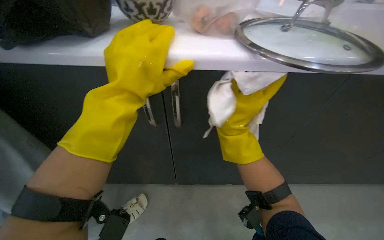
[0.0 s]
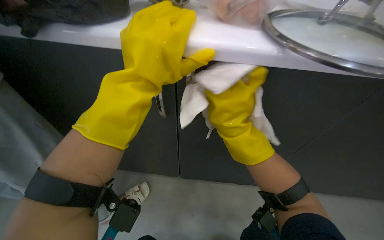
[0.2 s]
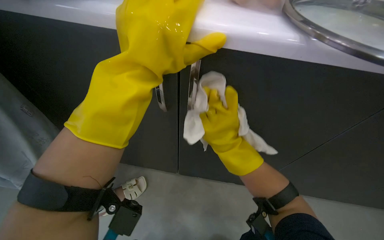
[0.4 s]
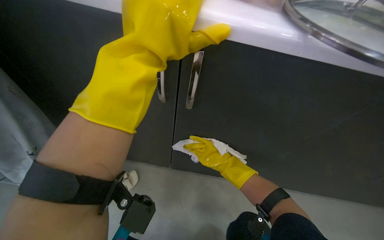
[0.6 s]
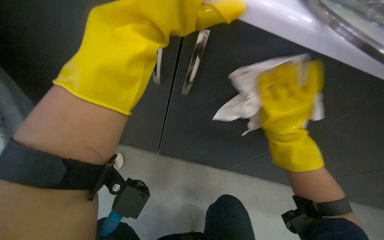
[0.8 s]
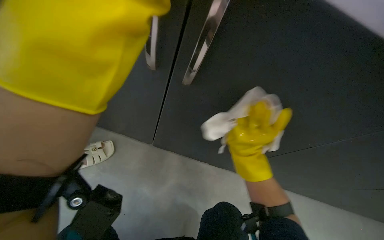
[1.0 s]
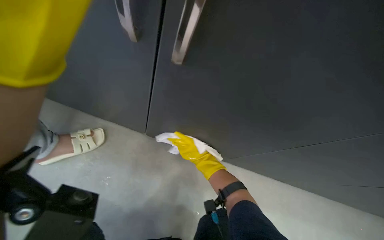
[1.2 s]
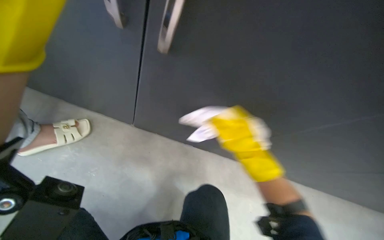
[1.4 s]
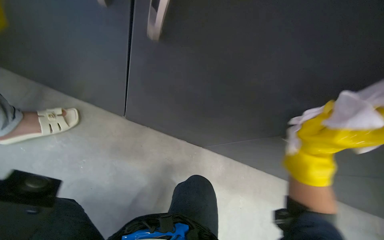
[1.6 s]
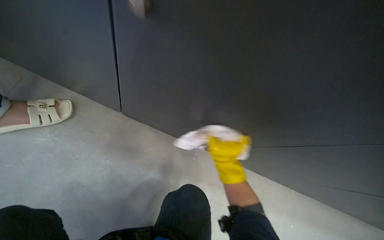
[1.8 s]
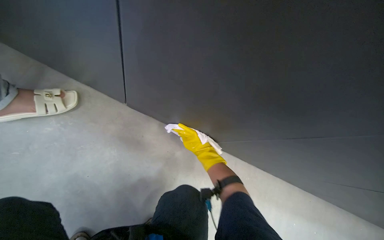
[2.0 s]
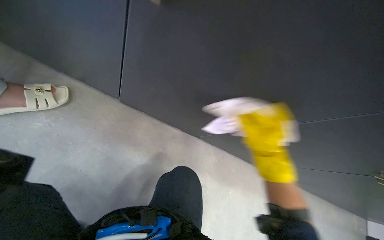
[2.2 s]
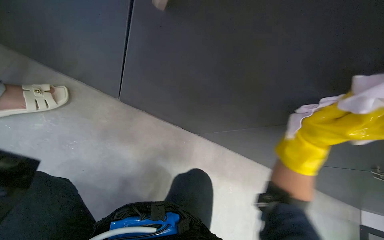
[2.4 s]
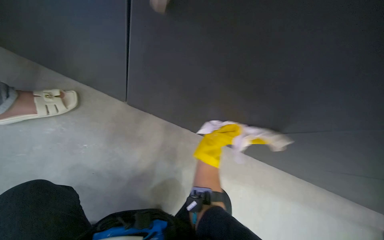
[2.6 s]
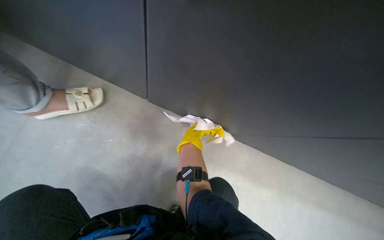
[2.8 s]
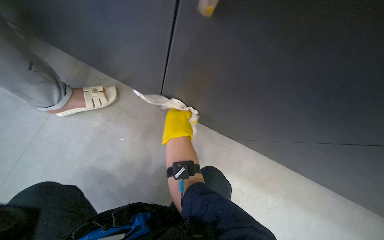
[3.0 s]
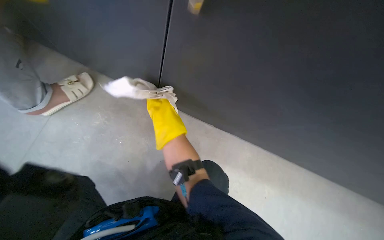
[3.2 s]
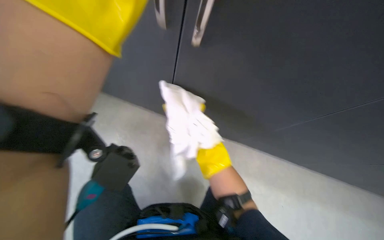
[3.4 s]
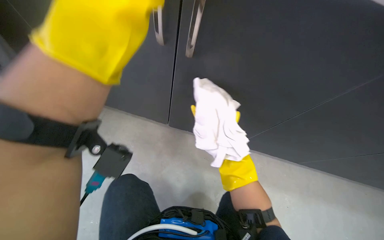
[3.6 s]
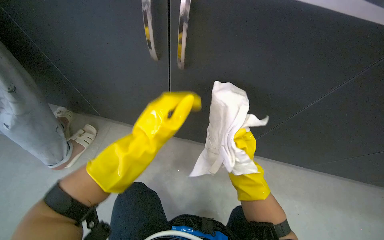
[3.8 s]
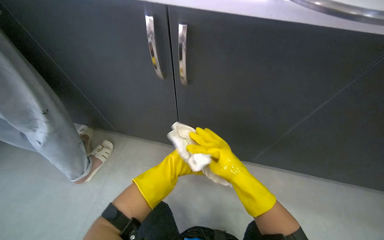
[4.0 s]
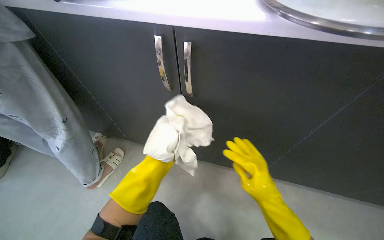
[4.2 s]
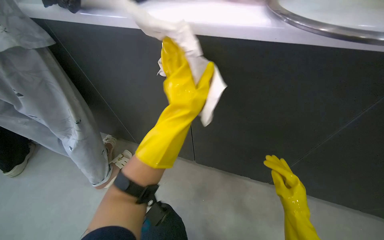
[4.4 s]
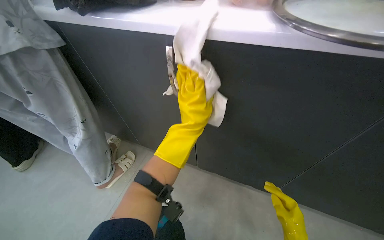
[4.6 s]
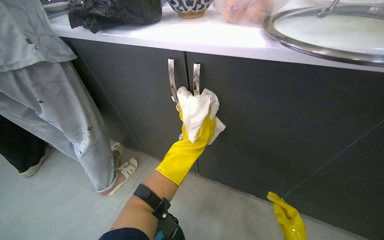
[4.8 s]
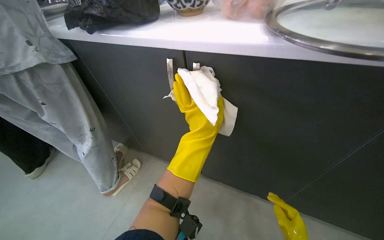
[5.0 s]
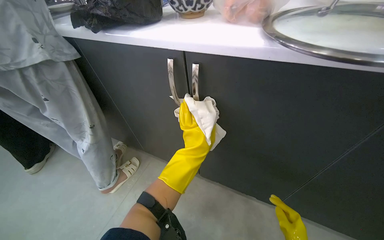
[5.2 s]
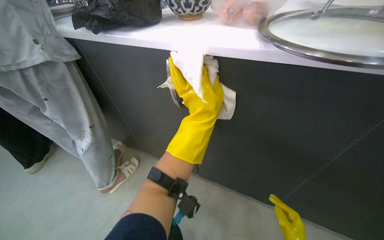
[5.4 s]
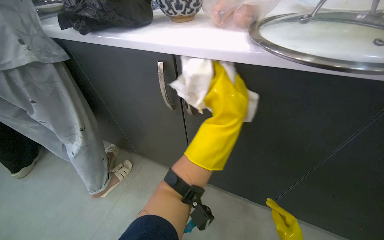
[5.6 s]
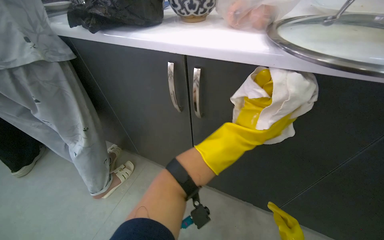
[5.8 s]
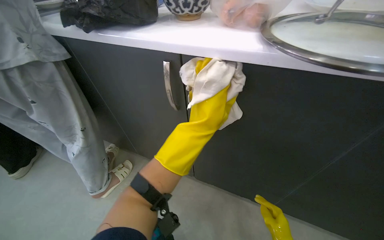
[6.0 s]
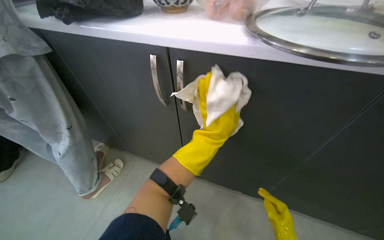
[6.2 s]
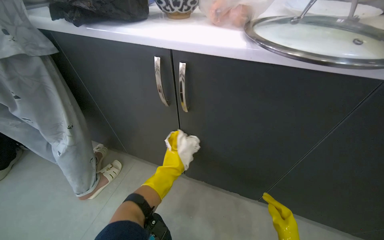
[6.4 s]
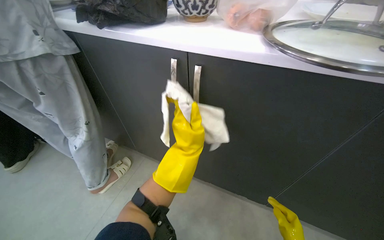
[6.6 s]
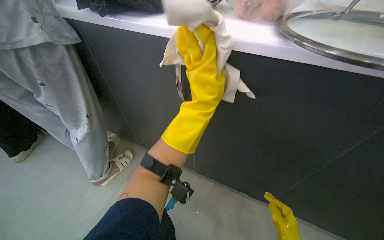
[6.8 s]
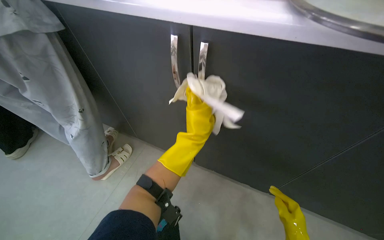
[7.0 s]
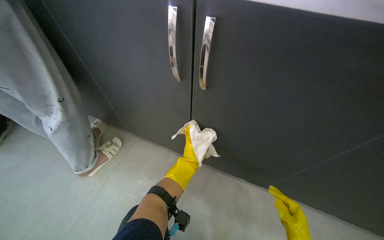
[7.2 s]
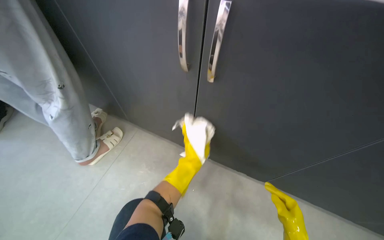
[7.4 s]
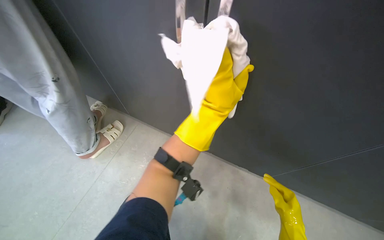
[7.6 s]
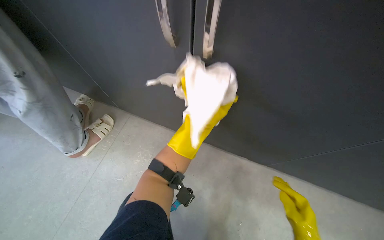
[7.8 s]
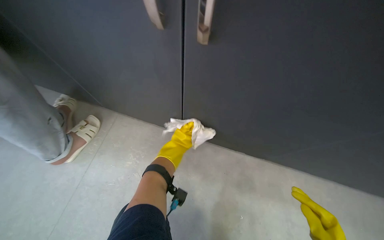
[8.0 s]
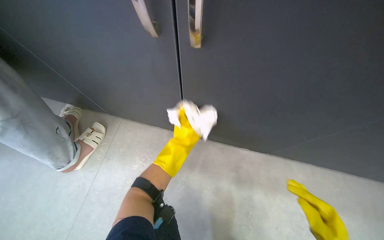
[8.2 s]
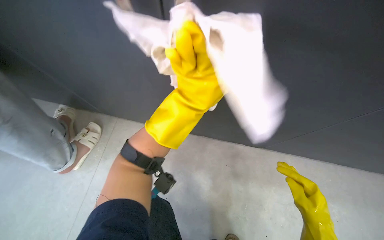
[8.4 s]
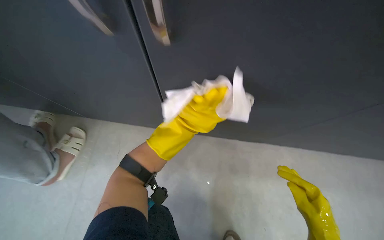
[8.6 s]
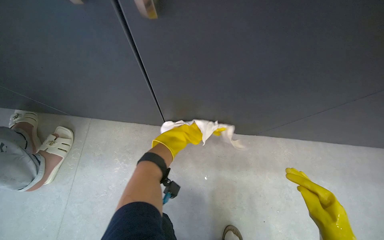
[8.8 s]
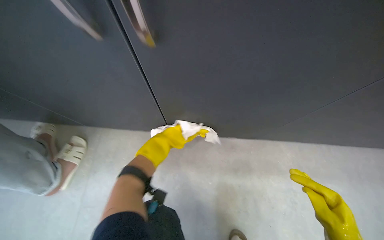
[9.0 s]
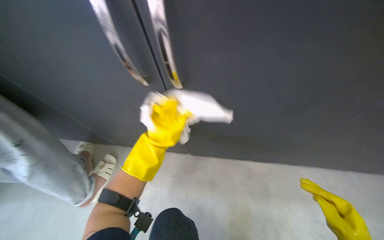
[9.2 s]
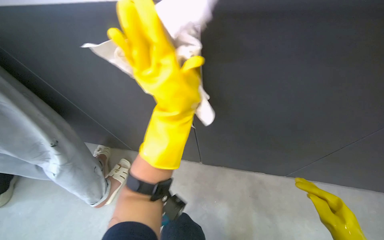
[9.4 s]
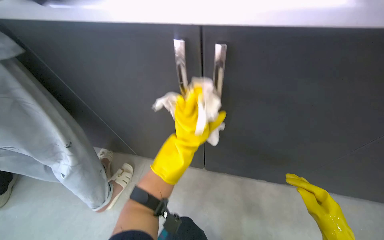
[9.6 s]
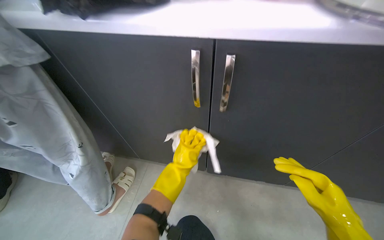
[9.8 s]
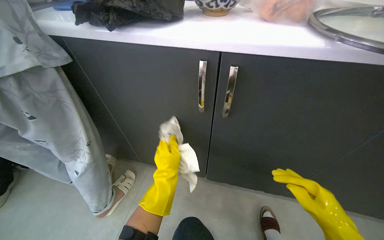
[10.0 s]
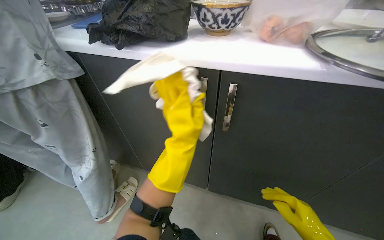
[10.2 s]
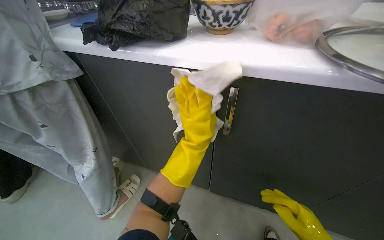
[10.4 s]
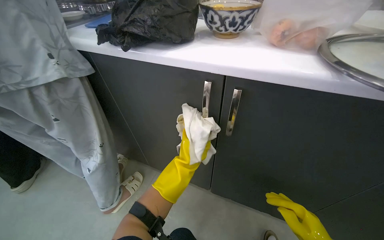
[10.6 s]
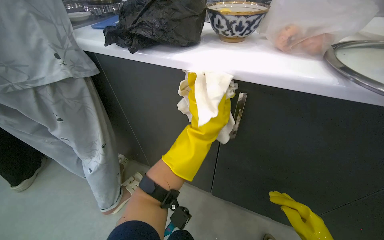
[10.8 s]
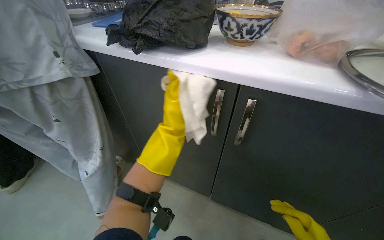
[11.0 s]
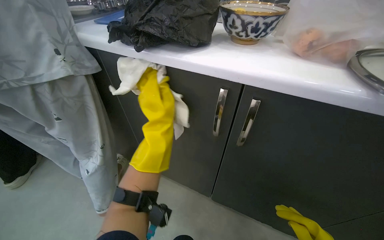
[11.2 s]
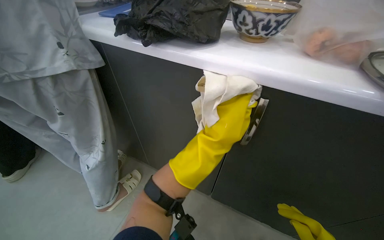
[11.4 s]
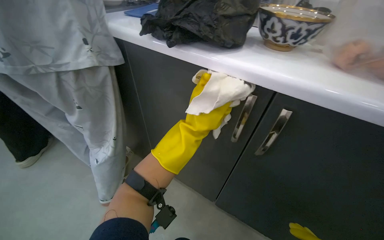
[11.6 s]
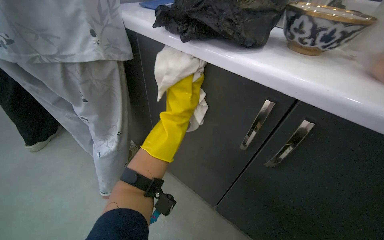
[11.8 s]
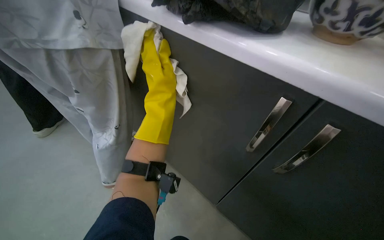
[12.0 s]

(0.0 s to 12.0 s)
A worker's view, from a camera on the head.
Job: cleaning kitchen.
The whole recording: Wiping kitchen cabinets exterior. The worker wipes the exterior surfaces of the kitchen cabinets with a damp cloth.
0.0 s - 1.6 s: The right hand shifts about 40 cm nearer to the camera and to the right.
1.6 s - 3.0 s: The camera sweeps to the left, by roughly 15 degrees. The right hand goes left and right, approximately 35 cm each way, reversing 2 times.
4.4 s - 6.0 s: The left hand moves to the right, roughly 10 cm.
6.0 s - 7.6 s: The view tips downward by some 15 degrees. The left hand moves up and down the picture over some 20 cm, changing direction 3 times.
7.6 s - 9.0 s: The wearer looks approximately 15 degrees further downward. The left hand swings nearer and farther, about 30 cm each way, with 3 reversals.
9.0 s - 10.4 s: The view pans to the left by about 25 degrees. The view tips upward by about 25 degrees.
10.4 s - 12.0 s: The left hand heads to the left, farther from the camera and up the picture, covering roughly 30 cm.

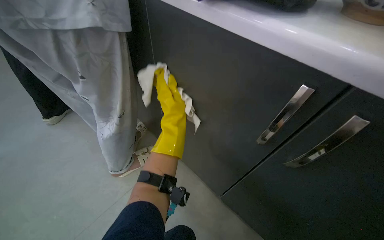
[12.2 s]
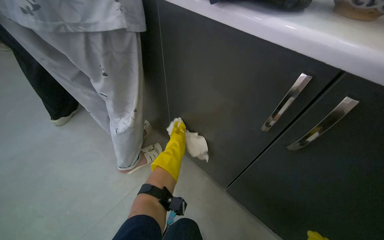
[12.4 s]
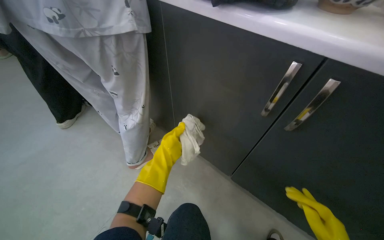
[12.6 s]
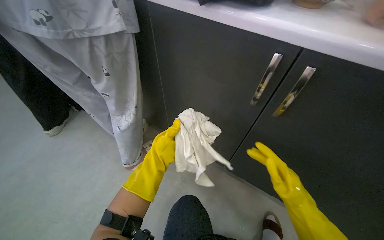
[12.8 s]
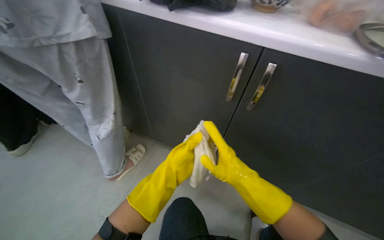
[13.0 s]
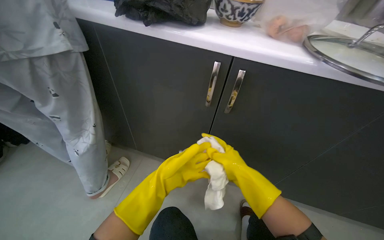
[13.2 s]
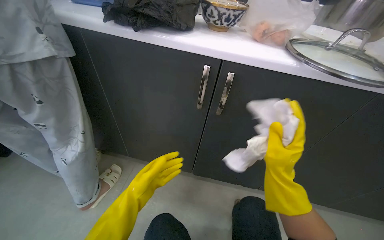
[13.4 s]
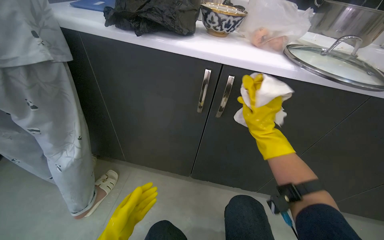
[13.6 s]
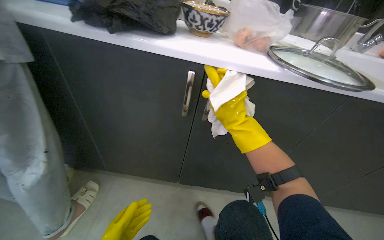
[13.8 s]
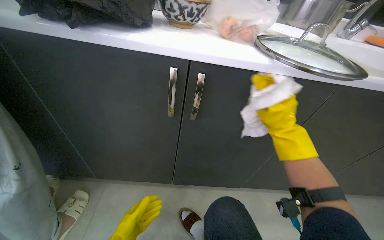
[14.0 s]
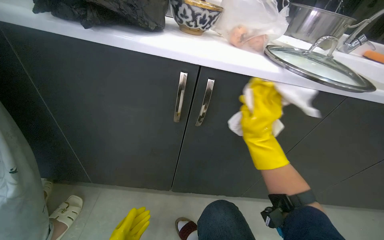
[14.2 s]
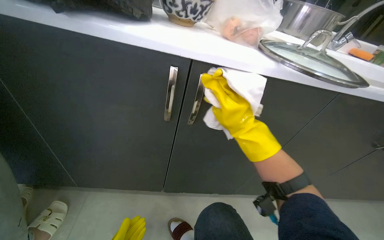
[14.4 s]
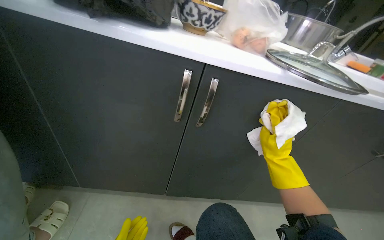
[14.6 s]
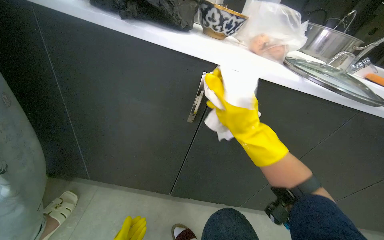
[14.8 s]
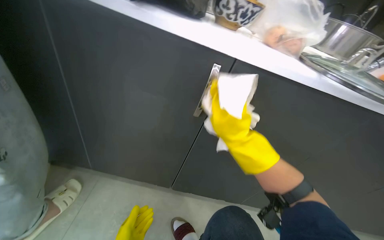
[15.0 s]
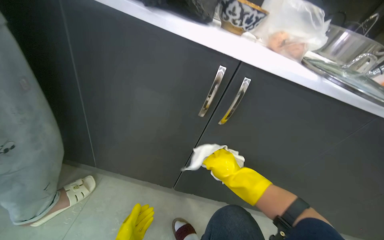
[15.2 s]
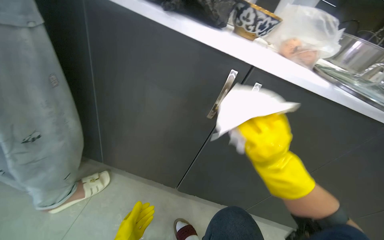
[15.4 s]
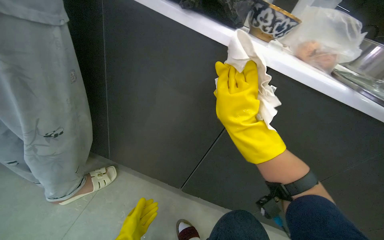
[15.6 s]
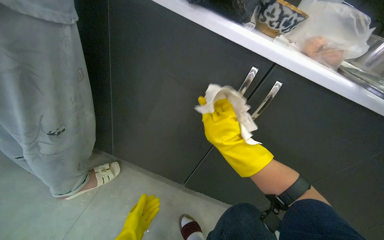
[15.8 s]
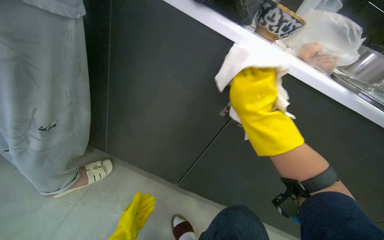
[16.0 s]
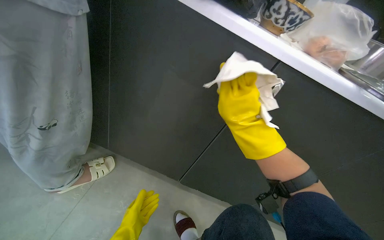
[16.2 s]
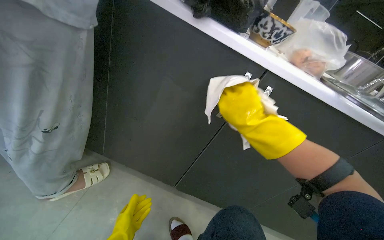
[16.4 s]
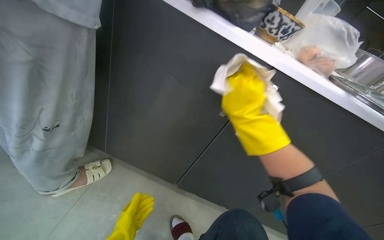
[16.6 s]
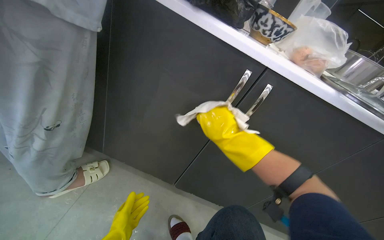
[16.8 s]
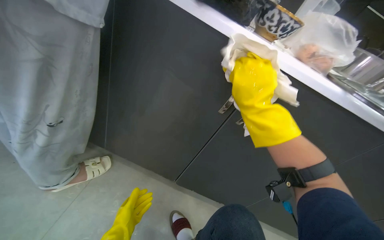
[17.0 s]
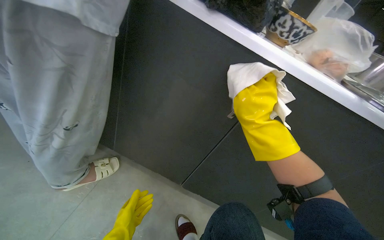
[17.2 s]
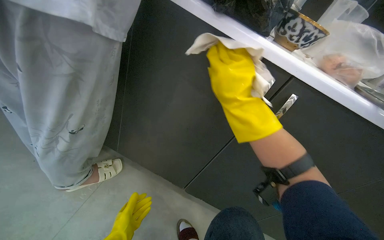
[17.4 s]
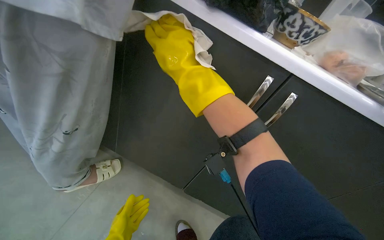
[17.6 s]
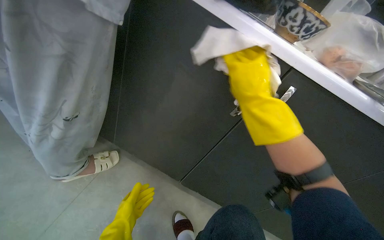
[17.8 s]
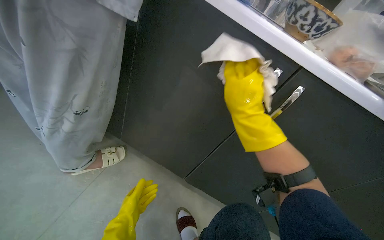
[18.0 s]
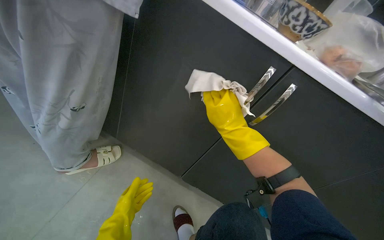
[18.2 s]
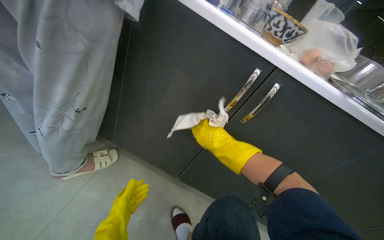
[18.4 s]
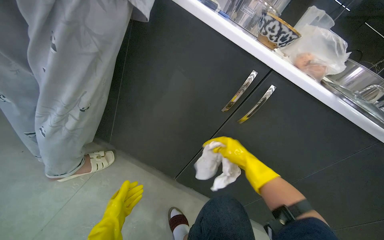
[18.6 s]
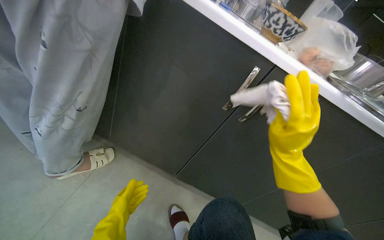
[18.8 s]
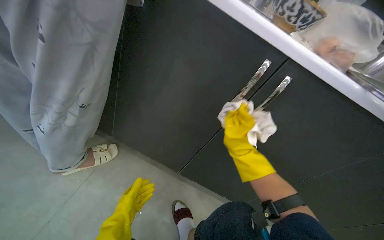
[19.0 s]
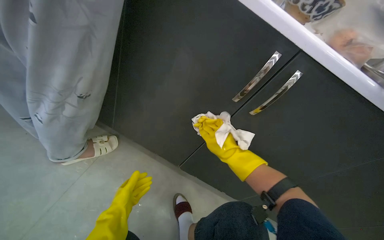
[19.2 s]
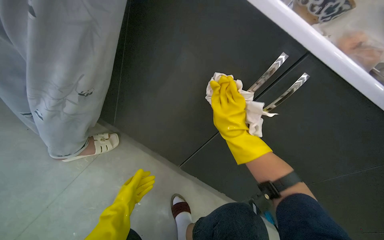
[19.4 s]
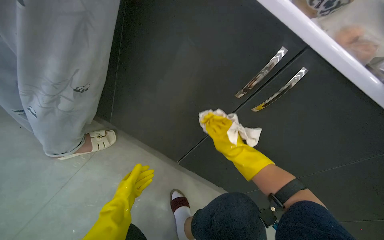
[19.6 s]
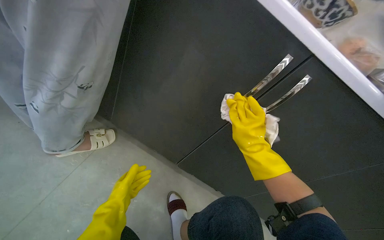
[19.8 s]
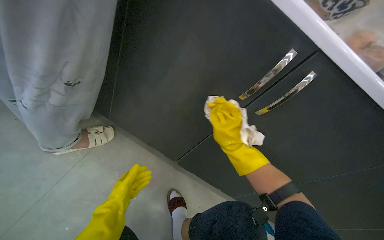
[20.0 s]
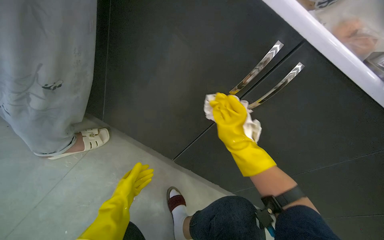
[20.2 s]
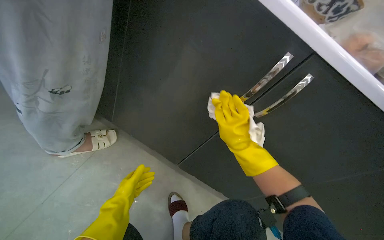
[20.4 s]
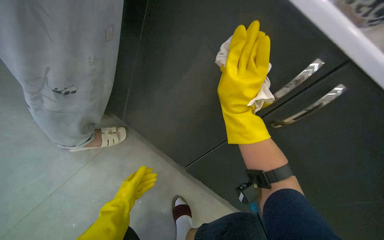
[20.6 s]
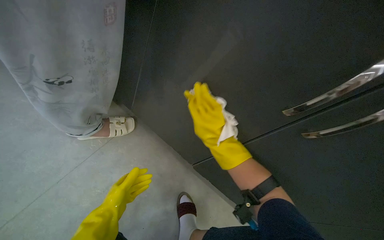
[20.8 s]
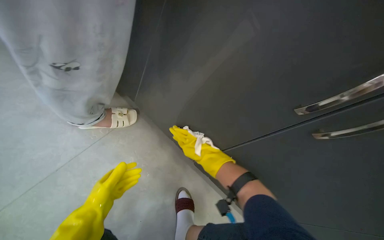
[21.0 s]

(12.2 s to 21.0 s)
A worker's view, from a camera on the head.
Job: cleaning kitchen.
The whole recording: Wiping kitchen cabinets exterior. The worker wipes the exterior surfaces of the kitchen cabinets with a damp cloth.
12.2 s - 13.6 s: The head rotates about 30 degrees to the right.
13.6 s - 15.2 s: The right hand moves farther from the camera and down the picture, approximately 20 cm.
15.2 s - 16.6 s: The right hand moves up and down the picture over roughly 25 cm, changing direction 2 times.
16.6 s - 18.0 s: The right hand travels to the left and back again, roughly 20 cm each way.
18.0 s - 19.6 s: The right hand goes up and down the picture, about 25 cm each way, reversing 2 times.
19.6 s - 21.0 s: The head rotates roughly 20 degrees to the left. The right hand is displaced to the left by approximately 20 cm, and travels nearer to the camera and back again, roughly 15 cm each way.
